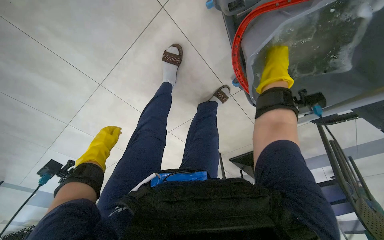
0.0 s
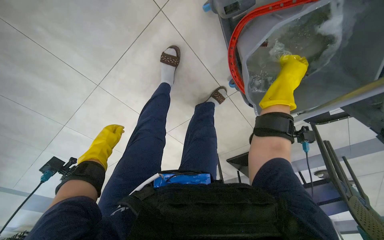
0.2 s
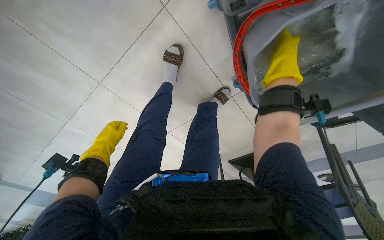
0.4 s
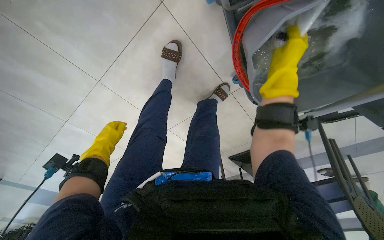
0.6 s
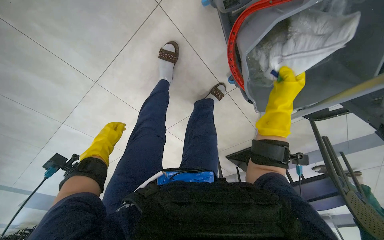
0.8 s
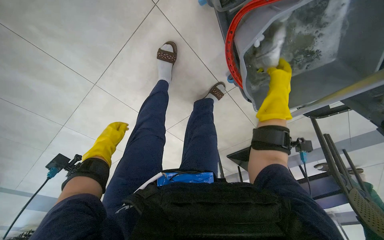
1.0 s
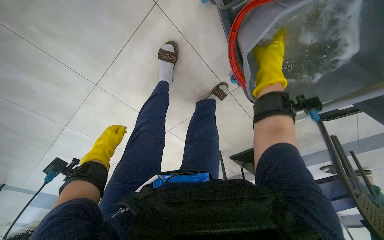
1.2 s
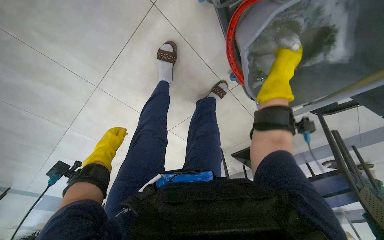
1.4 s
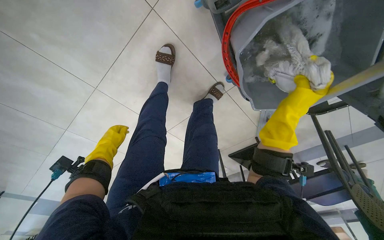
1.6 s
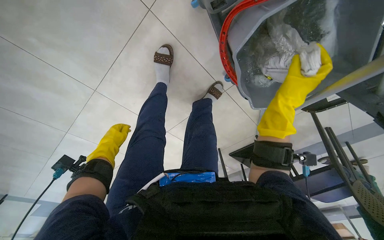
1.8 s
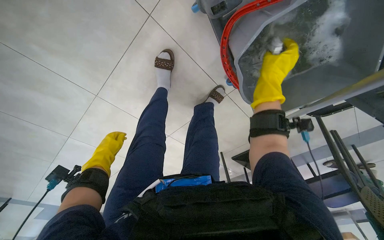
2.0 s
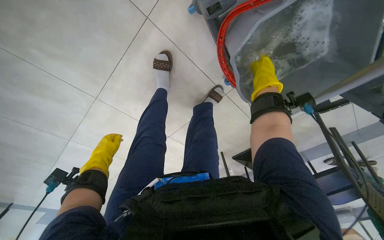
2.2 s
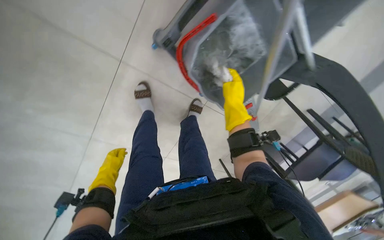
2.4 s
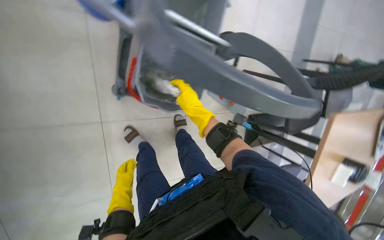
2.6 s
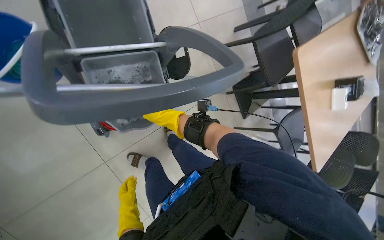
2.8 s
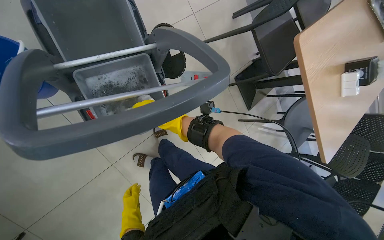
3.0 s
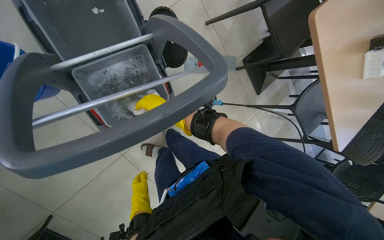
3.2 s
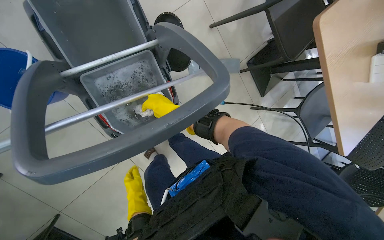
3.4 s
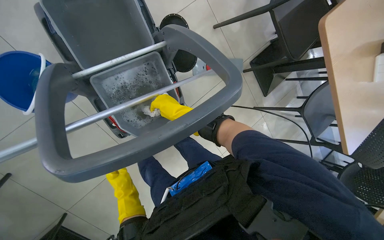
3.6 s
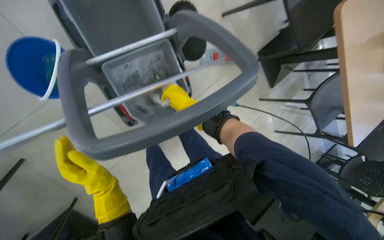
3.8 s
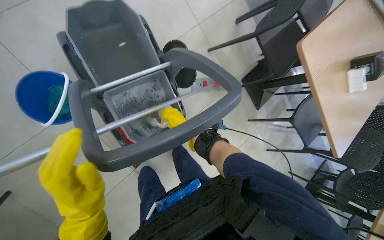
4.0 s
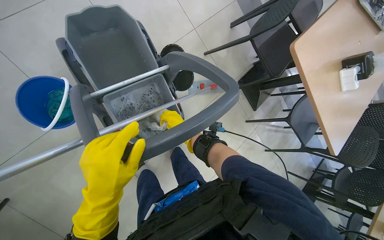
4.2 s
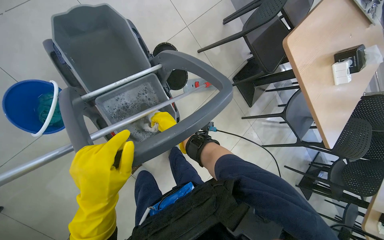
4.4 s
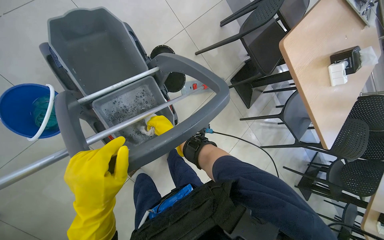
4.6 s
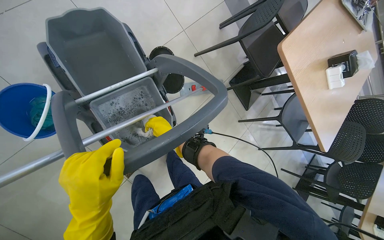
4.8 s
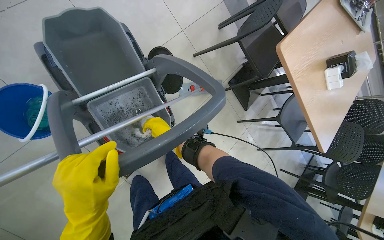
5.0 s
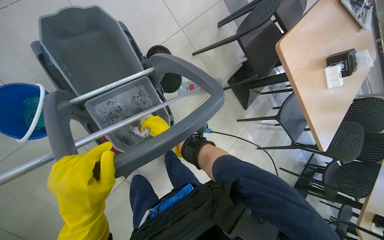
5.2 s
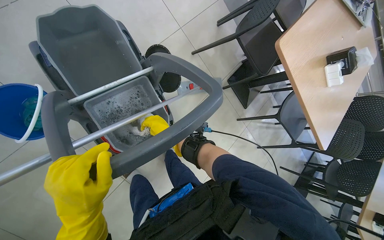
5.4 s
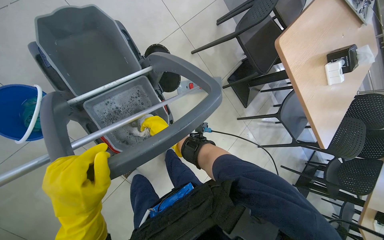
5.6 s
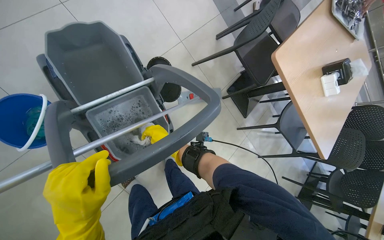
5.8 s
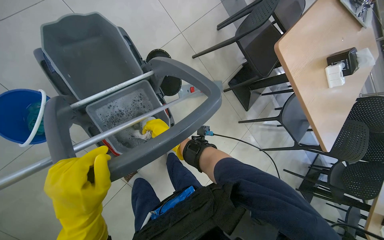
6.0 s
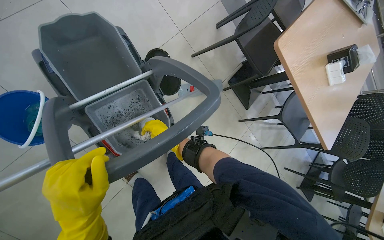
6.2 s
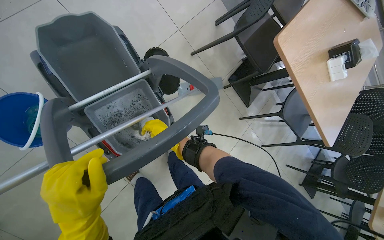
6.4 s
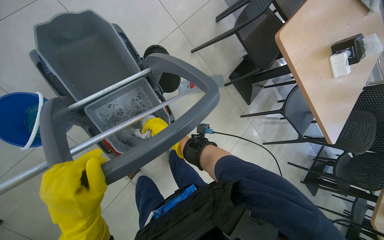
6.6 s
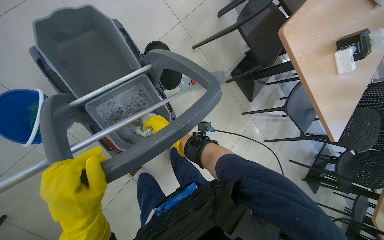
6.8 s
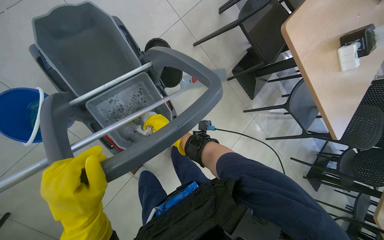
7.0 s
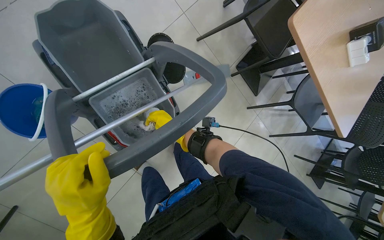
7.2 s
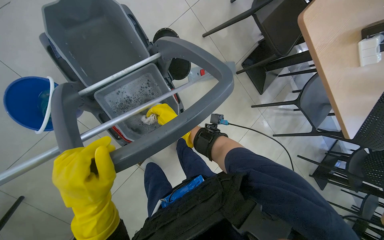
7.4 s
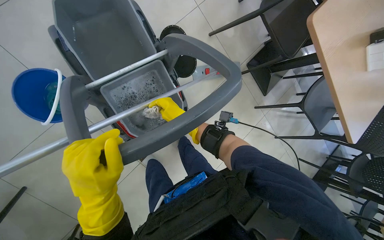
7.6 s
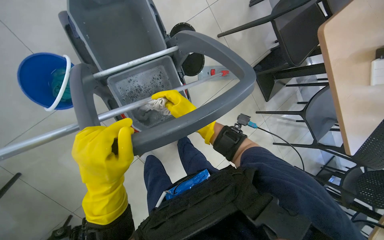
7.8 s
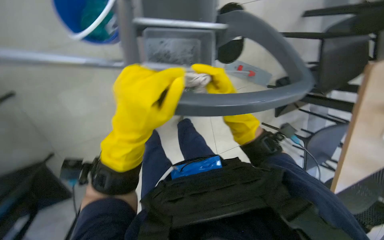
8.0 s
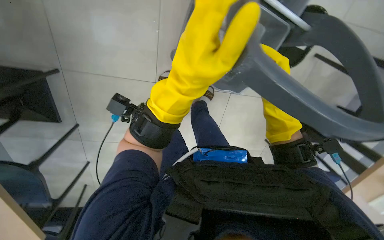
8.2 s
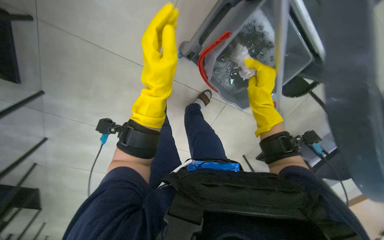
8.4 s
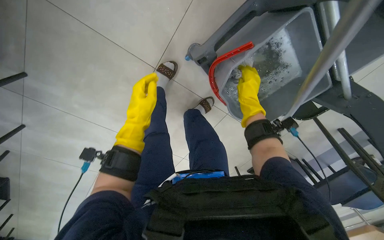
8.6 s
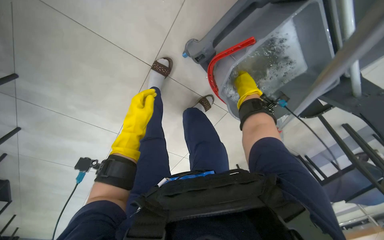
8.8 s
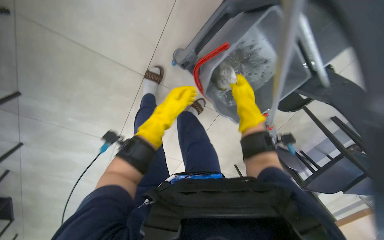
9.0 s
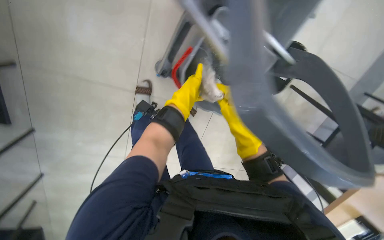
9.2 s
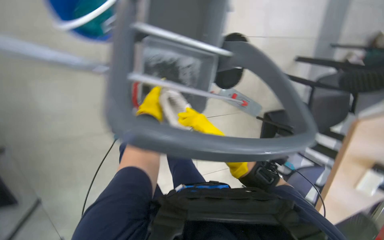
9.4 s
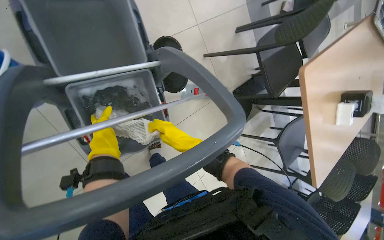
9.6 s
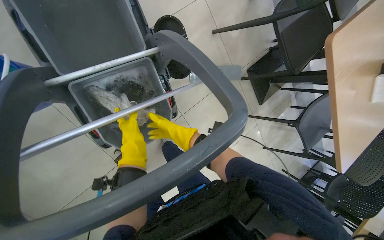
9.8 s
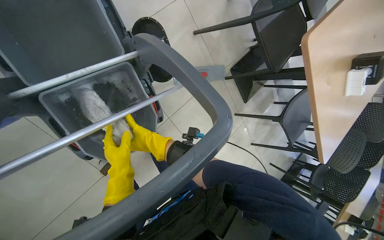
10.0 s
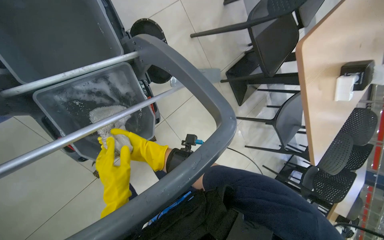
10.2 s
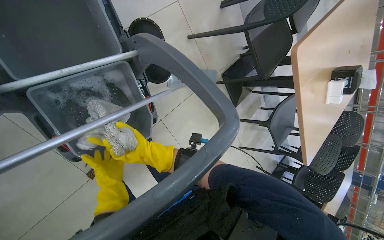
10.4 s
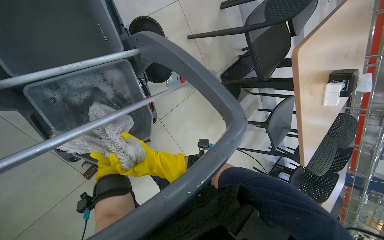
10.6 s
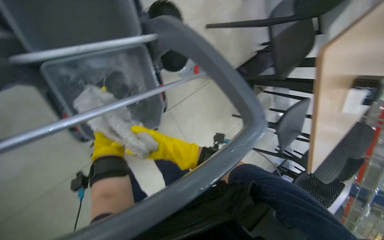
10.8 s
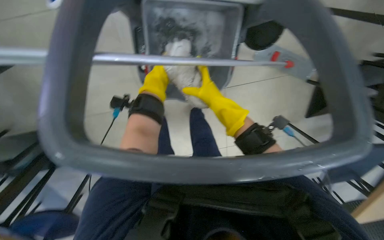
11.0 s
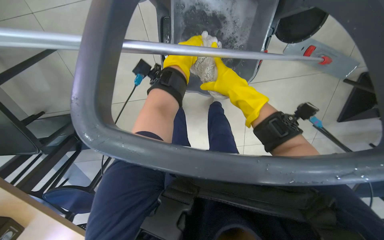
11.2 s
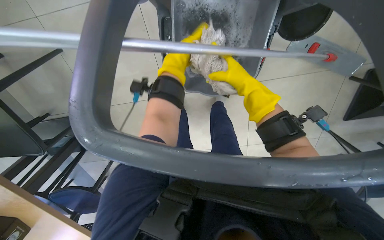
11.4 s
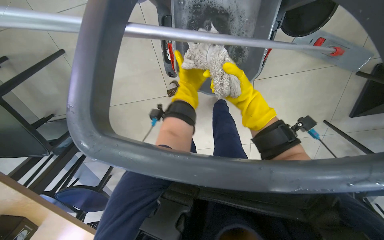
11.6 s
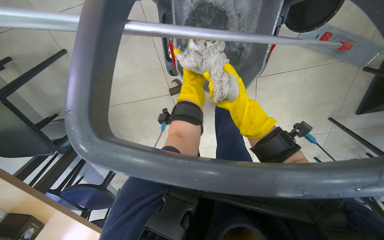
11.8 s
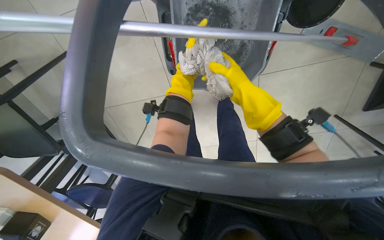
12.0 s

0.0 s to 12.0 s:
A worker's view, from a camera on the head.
Job: mopping floor.
The whole recording: Mopping the floor. The worker mops the floor with a mop, periodically dipping it into a bucket on a cleaning cart.
0.0 to 1.6 s: The right hand moves up and down the picture over about 15 cm, changing direction 2 times.
1.6 to 3.0 s: The head travels about 60 cm. The wearer looks approximately 15 degrees further upward. The scene rotates counterclockwise by roughly 80 degrees.
3.0 to 4.4 s: The left hand heads nearer to the camera and up the picture, covering roughly 40 cm.
4.4 to 6.0 s: The hands make small movements and keep their place.
6.0 to 7.6 s: The right hand heads nearer to the camera, covering about 10 cm.
7.6 to 9.0 s: Everything in view rotates some 35 degrees clockwise.
9.0 to 10.4 s: The camera is carried approximately 40 cm. Everything in view rotates about 65 degrees counterclockwise.
10.4 to 12.0 s: The head turns to the left by approximately 45 degrees. The view tips downward by some 15 degrees.

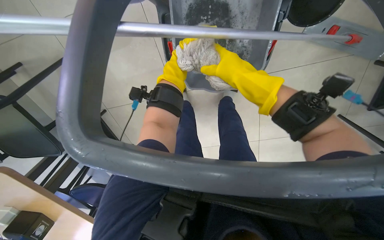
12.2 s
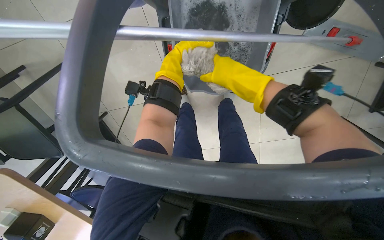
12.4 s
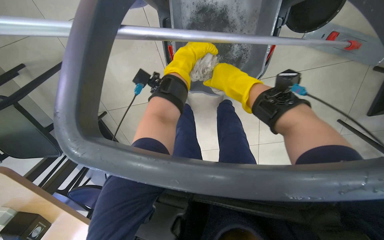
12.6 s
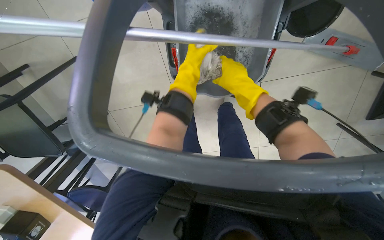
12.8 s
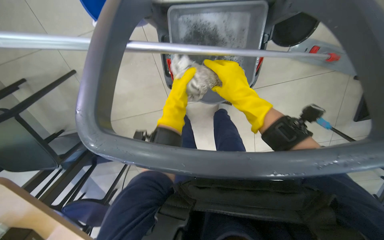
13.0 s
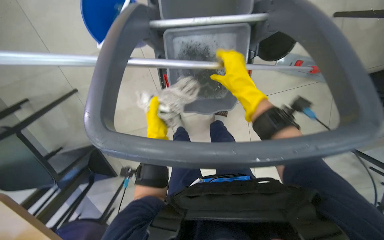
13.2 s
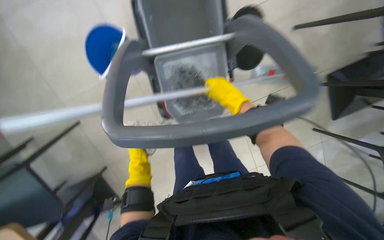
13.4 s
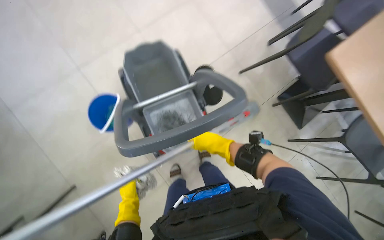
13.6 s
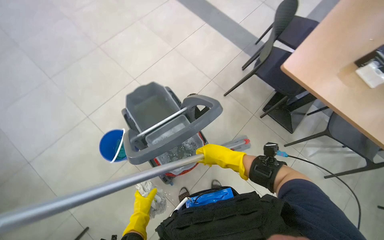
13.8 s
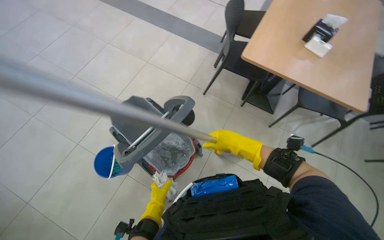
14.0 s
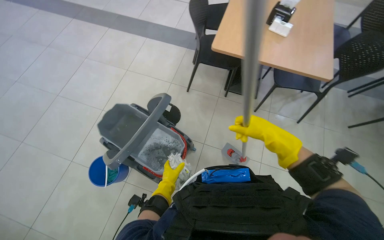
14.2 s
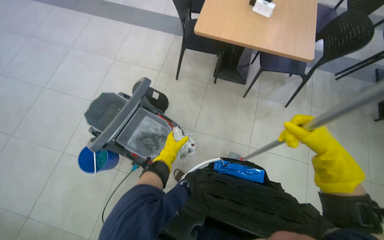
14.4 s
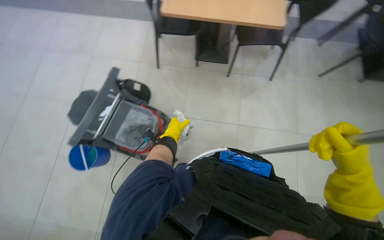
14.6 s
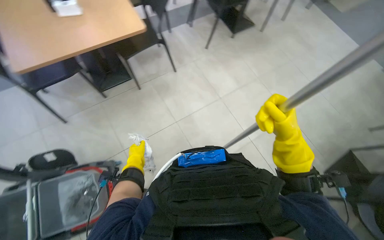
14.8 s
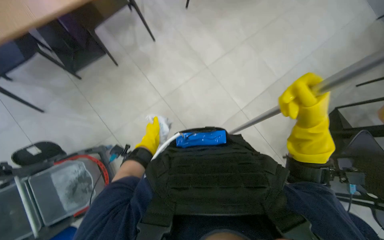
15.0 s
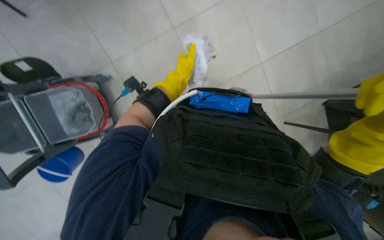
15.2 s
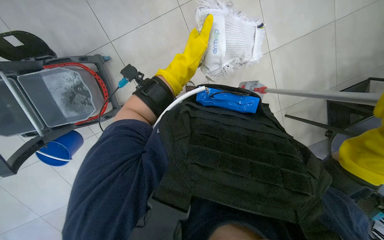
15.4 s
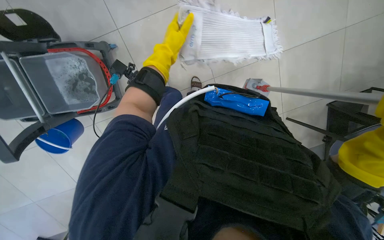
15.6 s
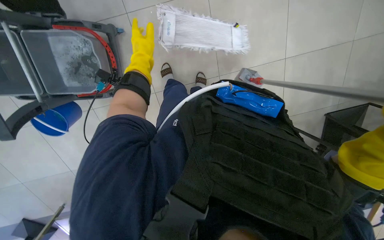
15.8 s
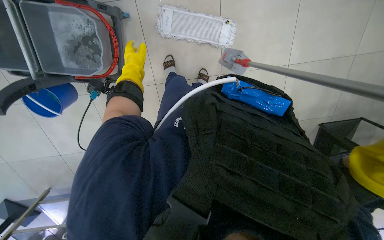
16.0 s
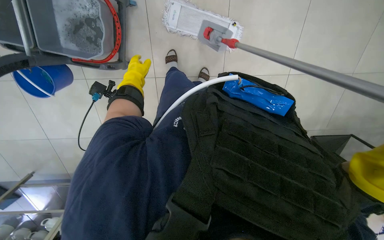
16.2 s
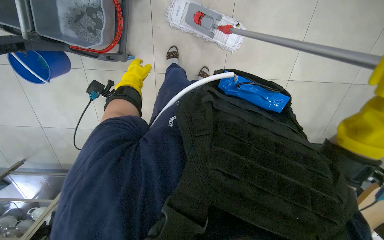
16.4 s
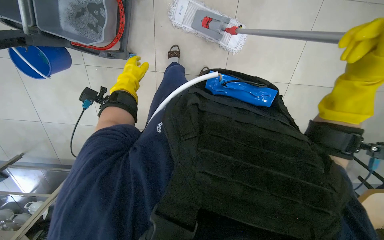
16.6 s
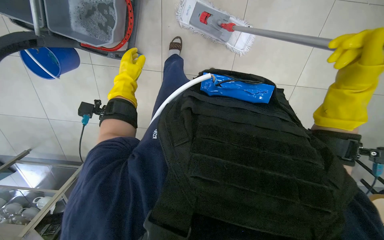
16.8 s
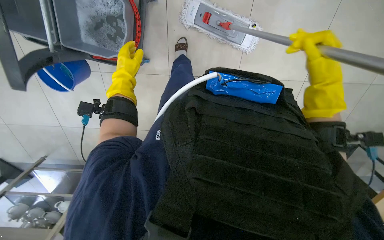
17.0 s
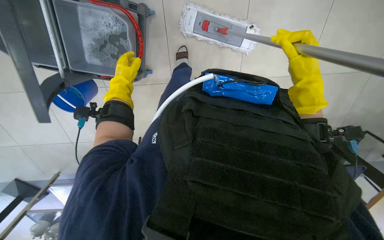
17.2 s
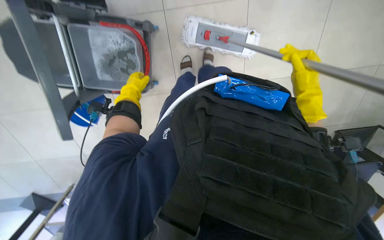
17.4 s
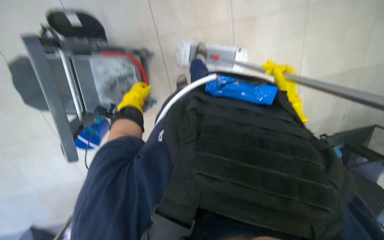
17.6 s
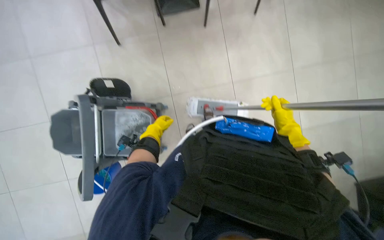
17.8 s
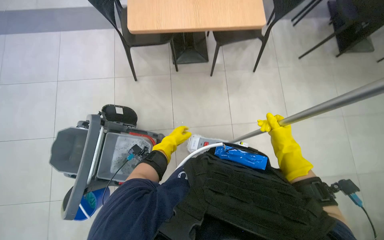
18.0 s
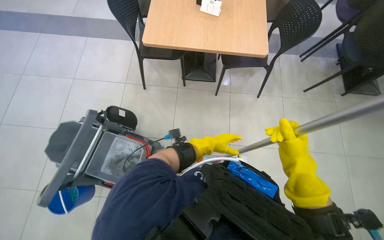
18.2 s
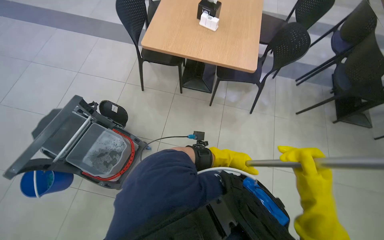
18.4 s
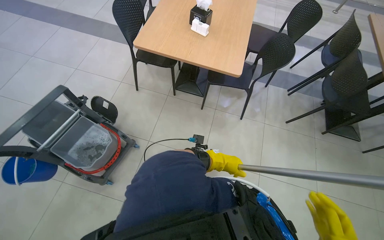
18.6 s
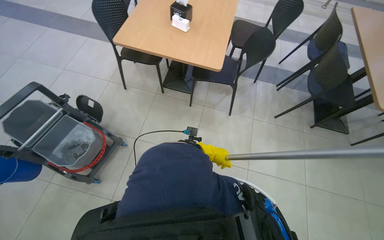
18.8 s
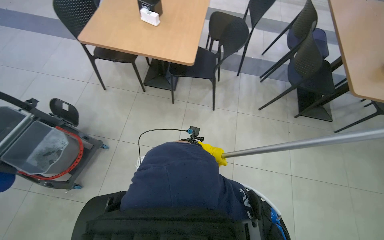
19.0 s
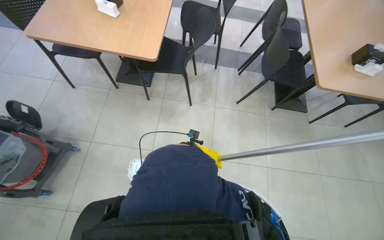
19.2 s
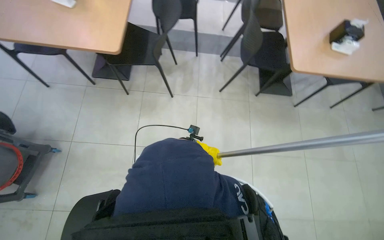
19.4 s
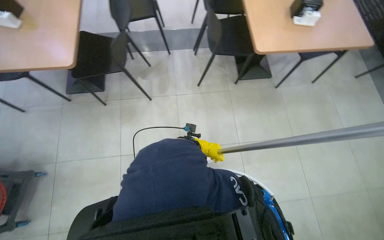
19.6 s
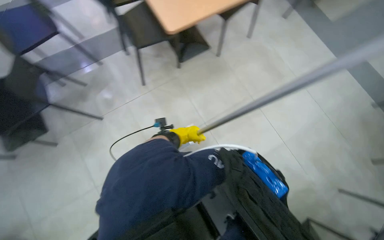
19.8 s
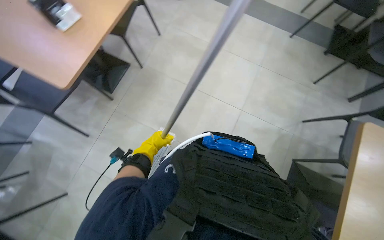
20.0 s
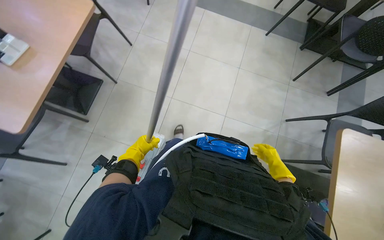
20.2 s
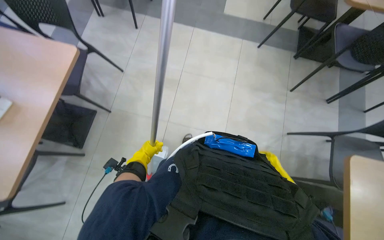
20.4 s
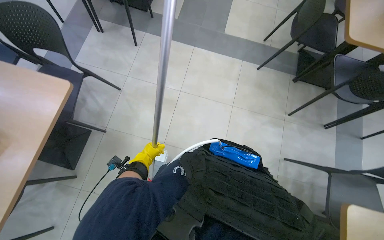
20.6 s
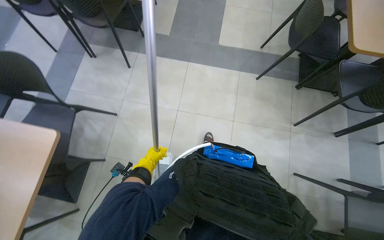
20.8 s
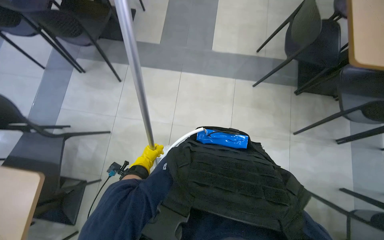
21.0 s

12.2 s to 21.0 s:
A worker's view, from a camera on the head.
Job: mopping floor.
The whole recording: Mopping the floor. The worker mops the floor with a mop, periodically dipping it into a bucket on a cleaning cart.
12.2 to 13.6 s: The view tilts approximately 30 degrees upward.
13.6 to 15.2 s: The head travels some 40 cm. The wearer looks approximately 85 degrees further to the right. The view tilts roughly 25 degrees downward.
15.2 to 16.6 s: The scene rotates clockwise by roughly 30 degrees. The left hand heads to the left, covering roughly 25 cm.
16.6 to 18.0 s: The wearer looks roughly 45 degrees further upward.
18.0 to 19.6 s: The wearer moves to the right, about 90 cm.
